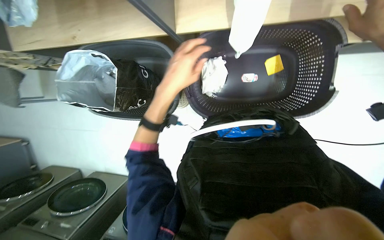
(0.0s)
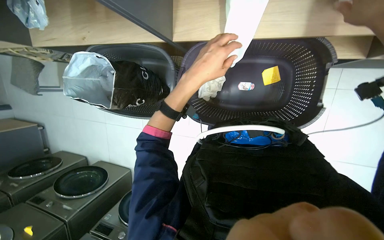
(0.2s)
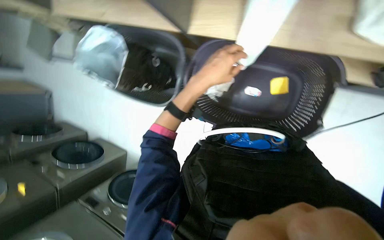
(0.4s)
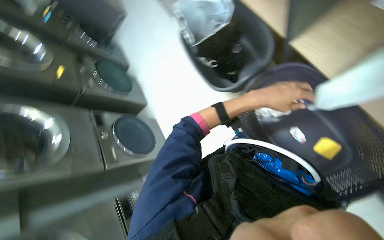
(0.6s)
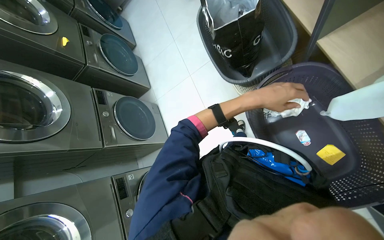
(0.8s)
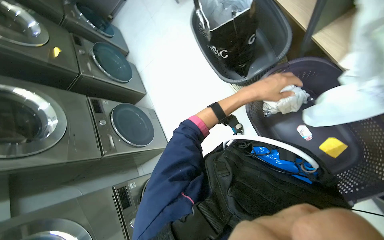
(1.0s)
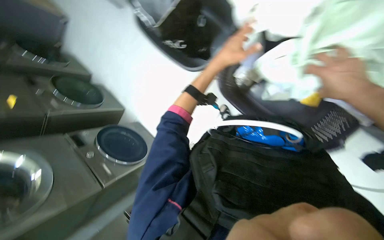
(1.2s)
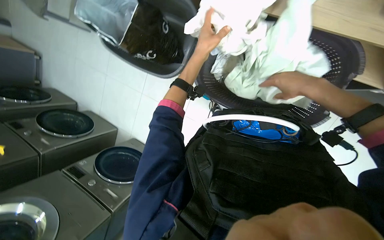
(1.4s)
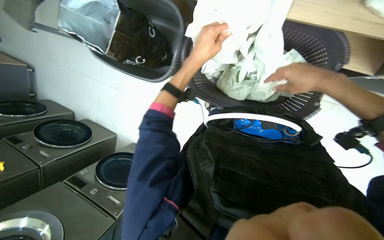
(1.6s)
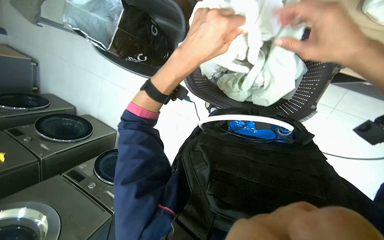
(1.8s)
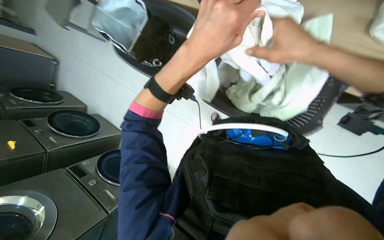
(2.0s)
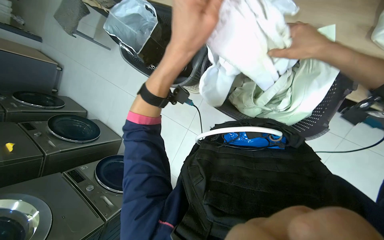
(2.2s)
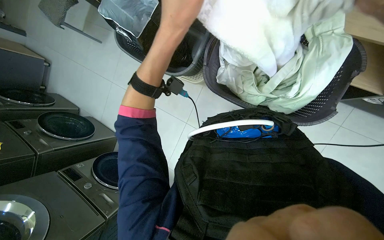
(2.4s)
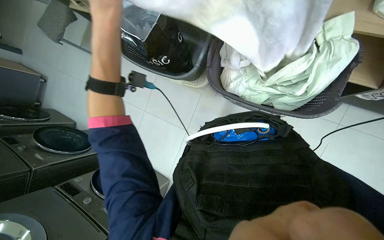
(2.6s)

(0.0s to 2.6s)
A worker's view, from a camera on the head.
Job: managing laundry.
The whole recording: Sorting and placing clothes into baskets. The worker sorts and places clothes from one basket into another.
1.2s - 2.6s: The left hand moves to the left and nearer to the camera, some 30 cm.

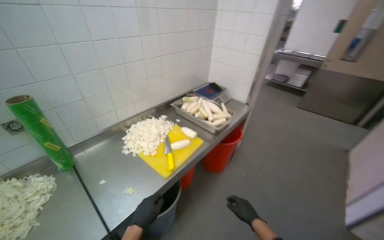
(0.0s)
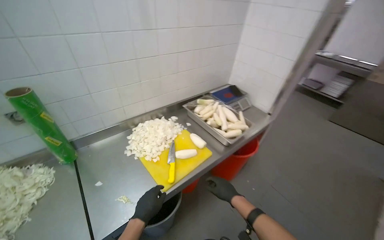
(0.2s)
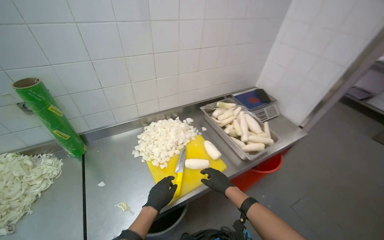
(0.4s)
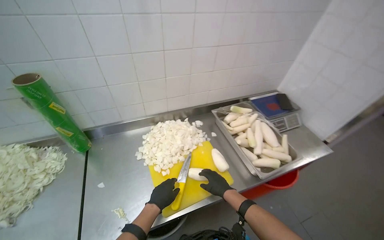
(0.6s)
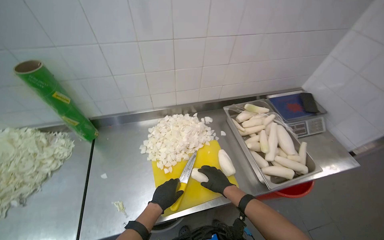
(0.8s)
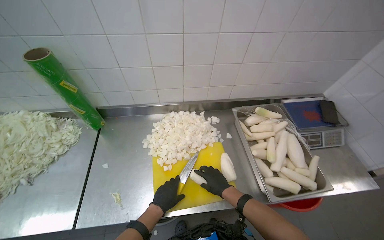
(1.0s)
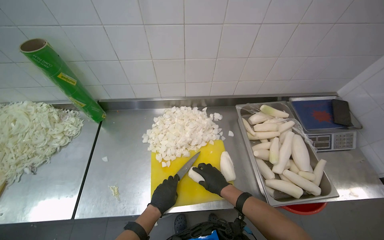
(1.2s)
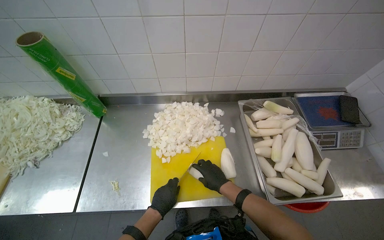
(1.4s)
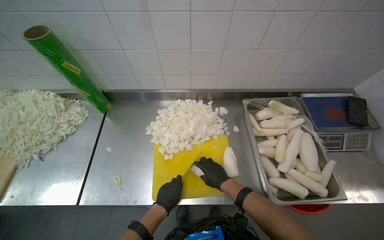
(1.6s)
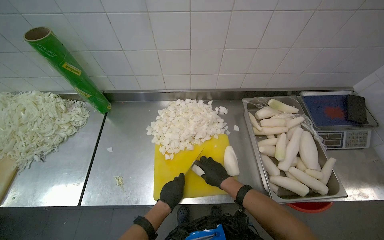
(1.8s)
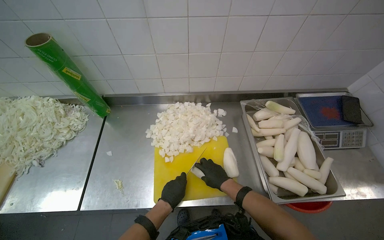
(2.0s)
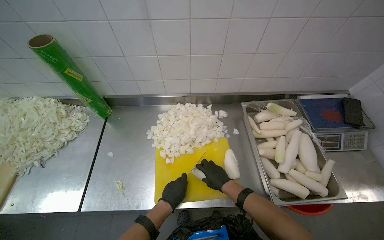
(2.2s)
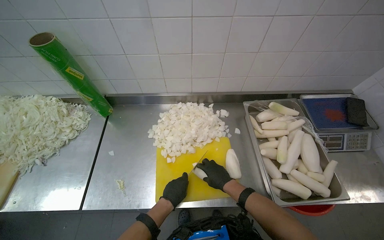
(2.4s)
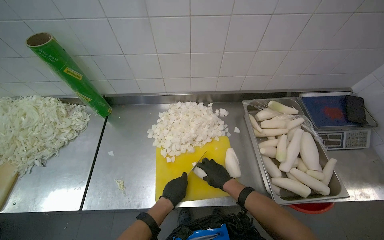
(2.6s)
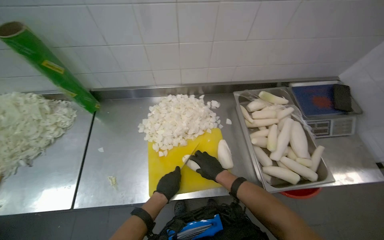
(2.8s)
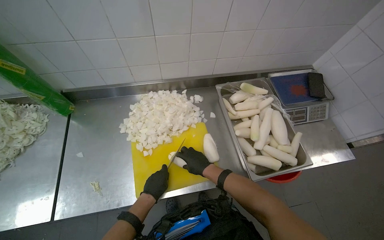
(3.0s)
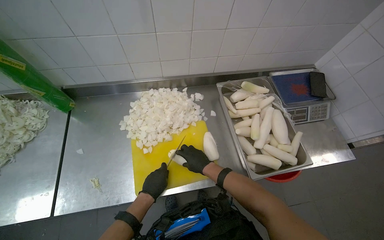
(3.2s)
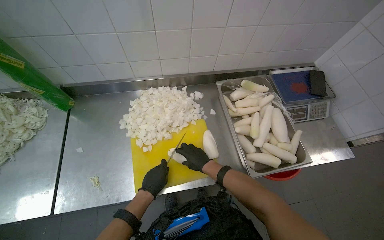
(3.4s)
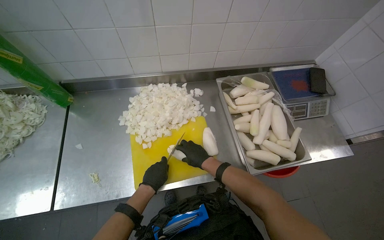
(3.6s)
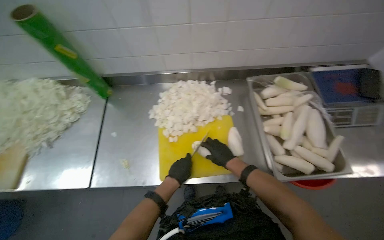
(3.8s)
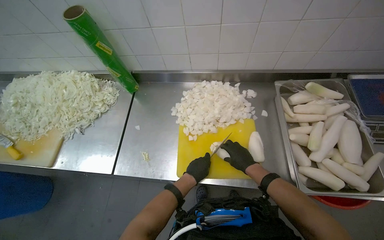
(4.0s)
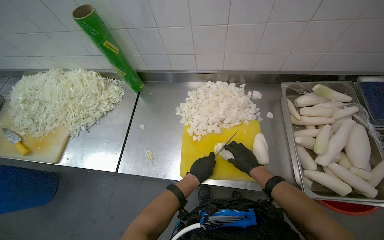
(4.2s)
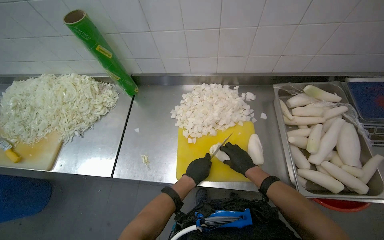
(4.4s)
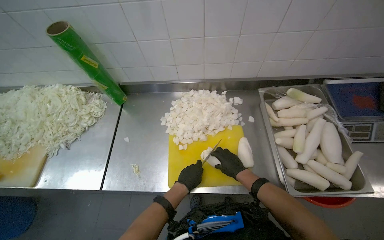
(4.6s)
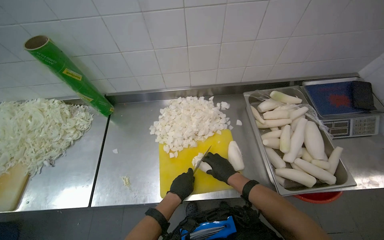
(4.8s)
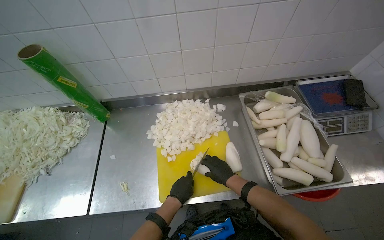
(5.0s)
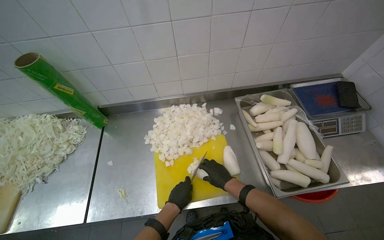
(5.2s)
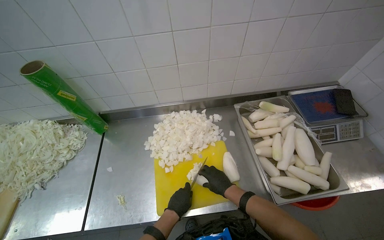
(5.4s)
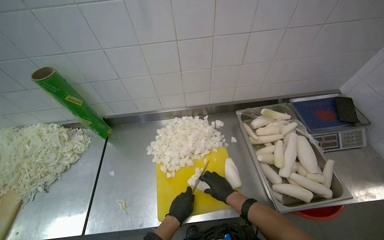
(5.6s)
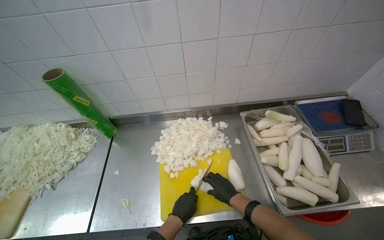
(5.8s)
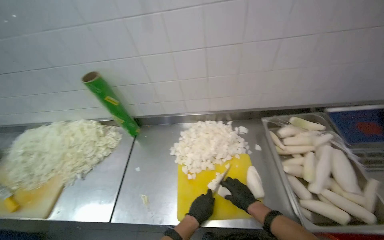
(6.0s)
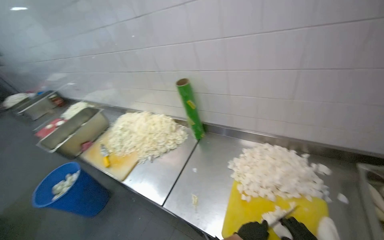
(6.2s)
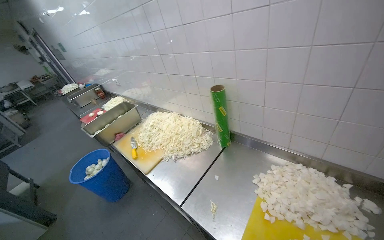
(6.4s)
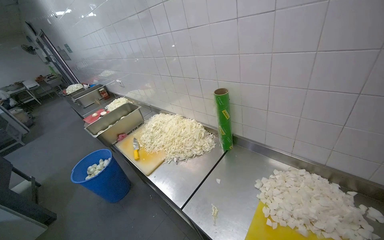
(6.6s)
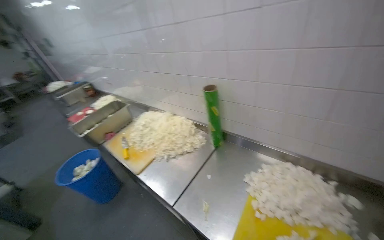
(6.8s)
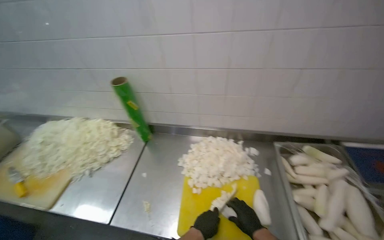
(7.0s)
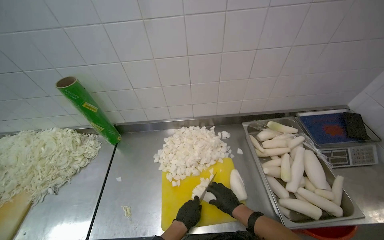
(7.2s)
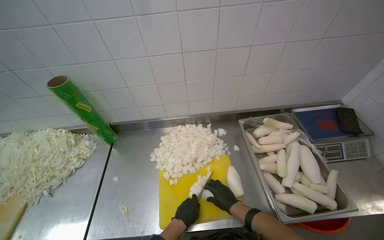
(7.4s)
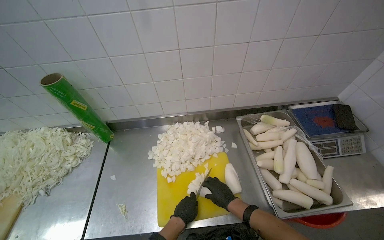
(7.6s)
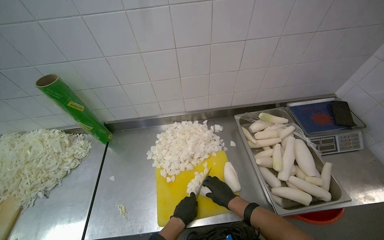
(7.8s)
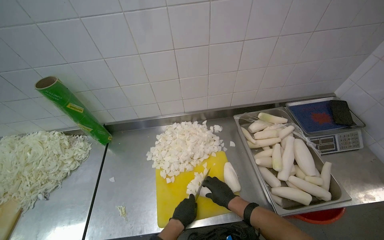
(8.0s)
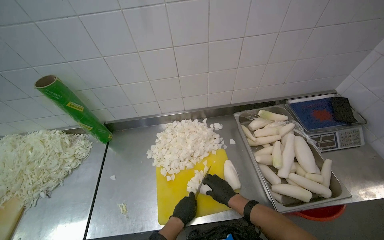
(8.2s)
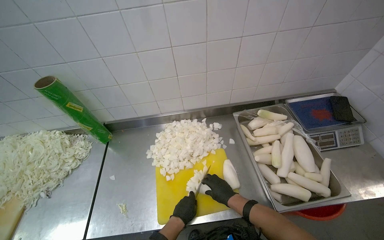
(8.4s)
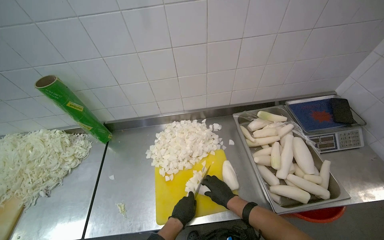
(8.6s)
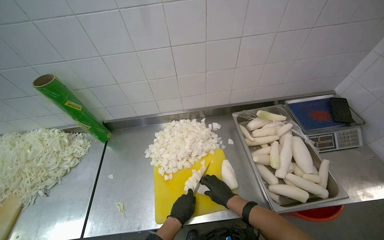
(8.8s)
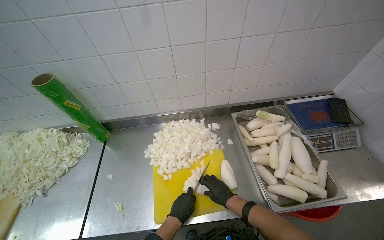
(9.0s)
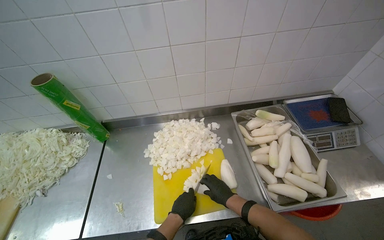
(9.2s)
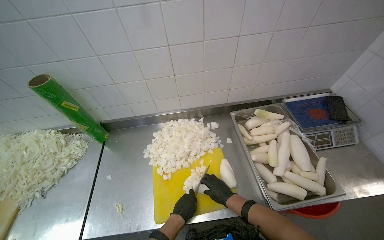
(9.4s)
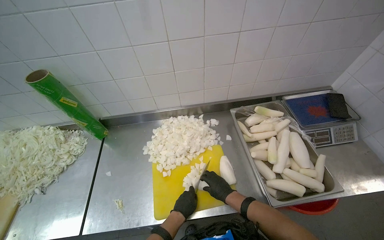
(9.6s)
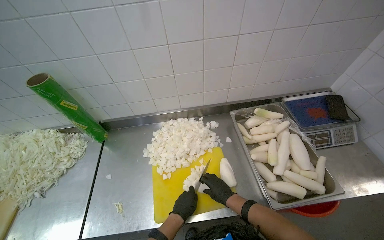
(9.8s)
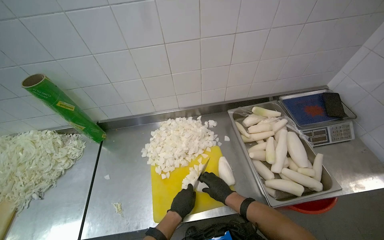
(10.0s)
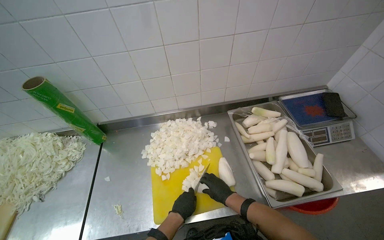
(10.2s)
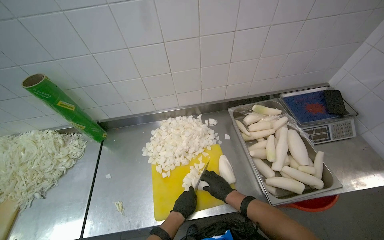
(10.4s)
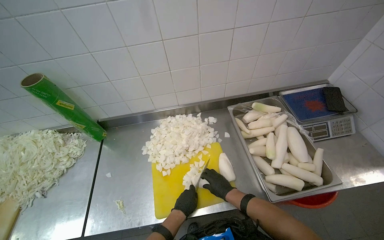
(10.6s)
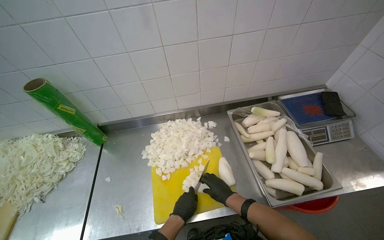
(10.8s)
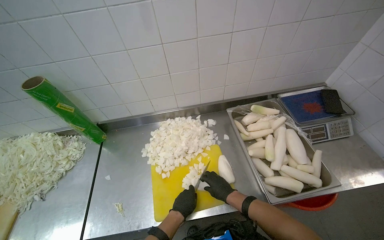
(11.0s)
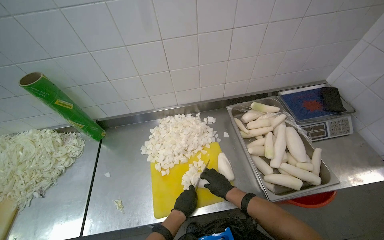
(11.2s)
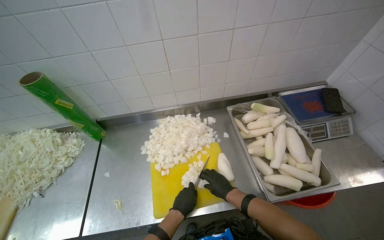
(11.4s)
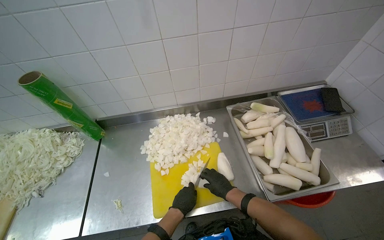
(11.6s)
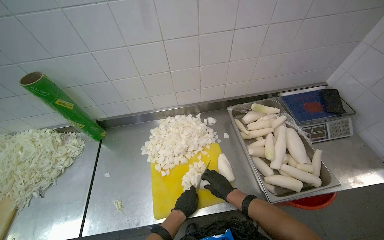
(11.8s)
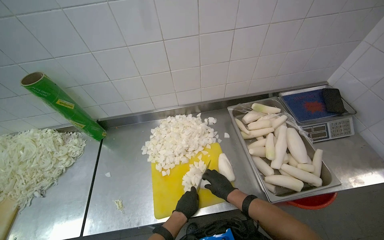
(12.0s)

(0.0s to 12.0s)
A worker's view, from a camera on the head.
Job: preparing food.
The whole recording: Chopping white vegetables. Chops white vegetables into small pieces on a yellow cutting board.
0.0s - 1.6s: The camera is carried approximately 60 cm. The wearer's head swings approximately 50 degrees to the left. The view tilts about 20 degrees downward.
1.6s - 3.0s: The hands stay close to where they were, moving slightly.
3.0s - 4.4s: The head turns to the left by approximately 20 degrees.
4.4s - 6.0s: The camera pitches upward, by some 15 degrees.
7.6s - 12.0s: The hands work in one place, with small movements.

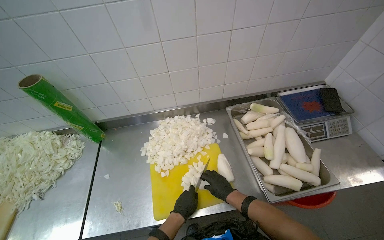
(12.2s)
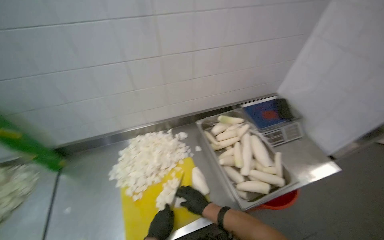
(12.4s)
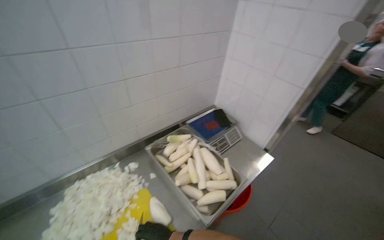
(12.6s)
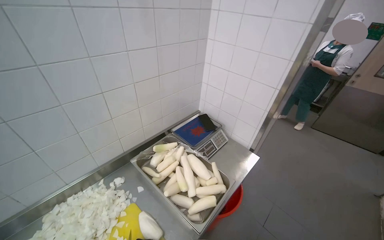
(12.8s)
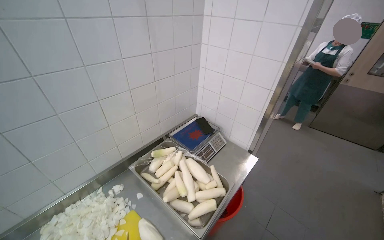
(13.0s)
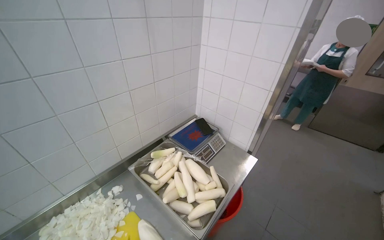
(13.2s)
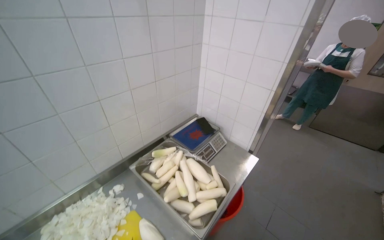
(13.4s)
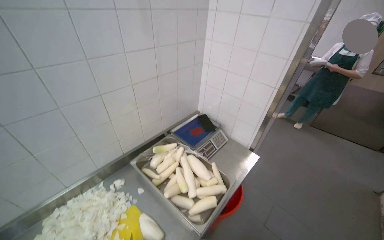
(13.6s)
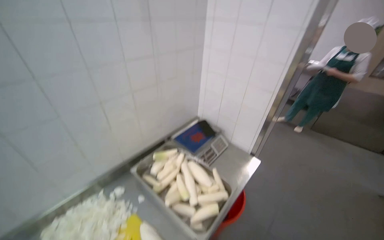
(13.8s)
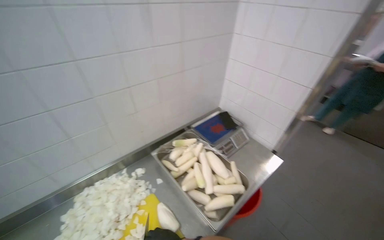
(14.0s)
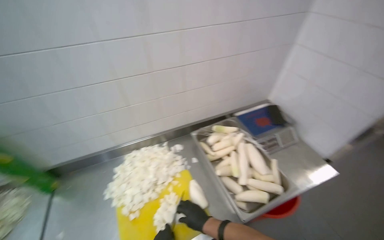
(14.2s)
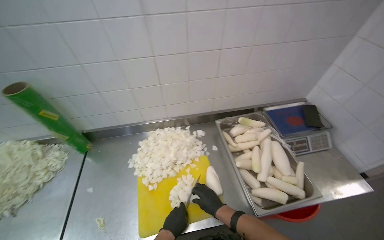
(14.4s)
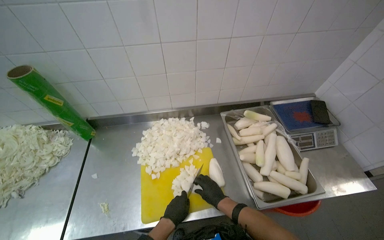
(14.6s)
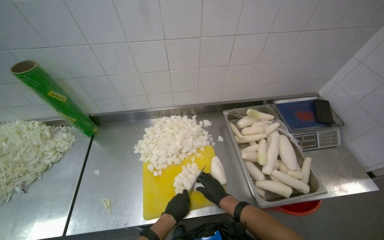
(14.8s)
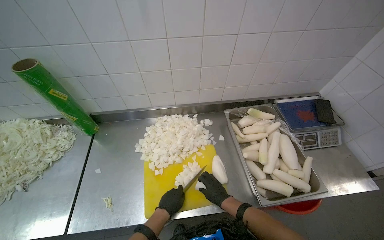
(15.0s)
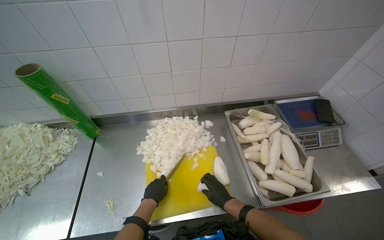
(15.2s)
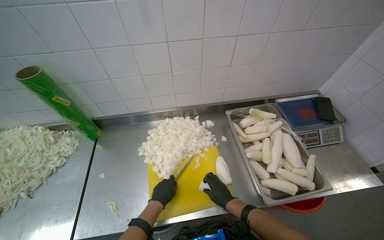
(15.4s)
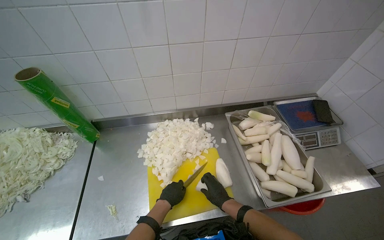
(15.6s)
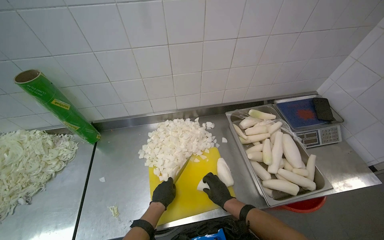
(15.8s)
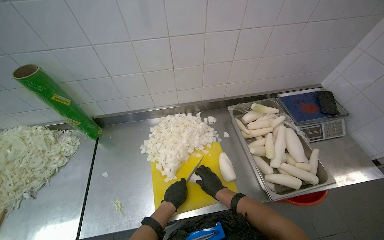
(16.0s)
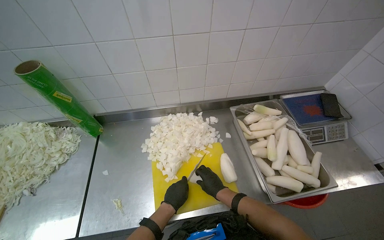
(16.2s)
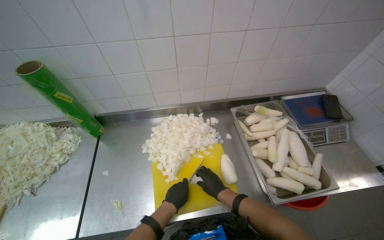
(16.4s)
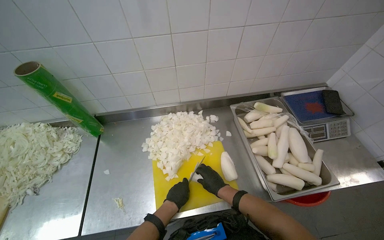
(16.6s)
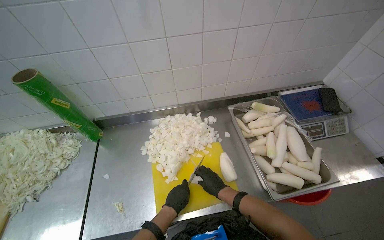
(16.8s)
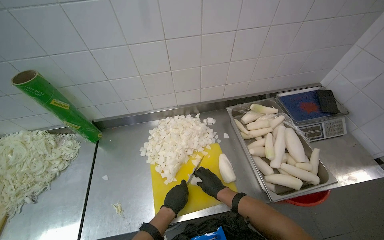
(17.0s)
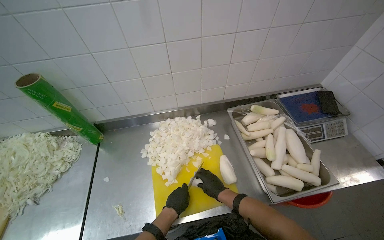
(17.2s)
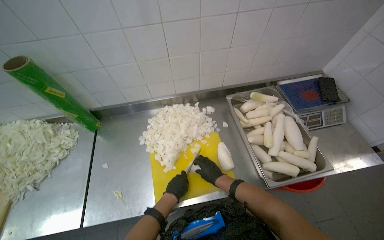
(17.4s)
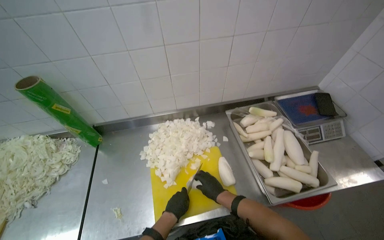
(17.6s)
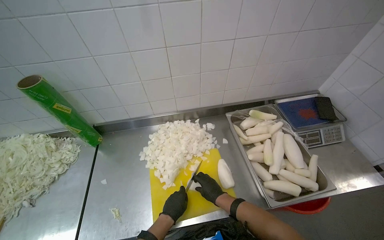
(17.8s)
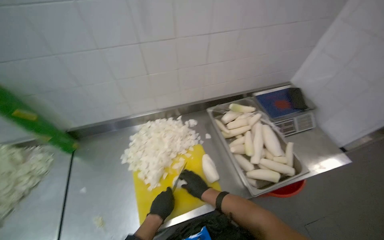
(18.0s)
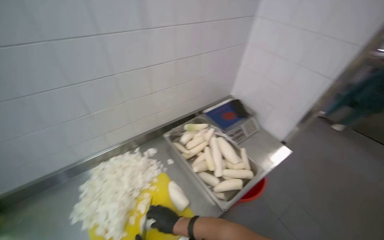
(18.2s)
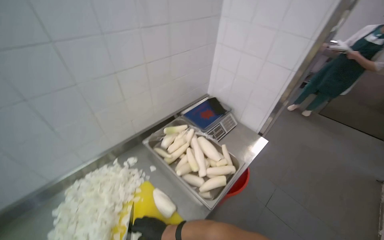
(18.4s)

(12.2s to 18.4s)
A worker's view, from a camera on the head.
Job: preparing food.
The whole recording: Chopping white vegetables. Chops white vegetables into small pieces on a yellow cutting board.
12.2s - 13.8s: The wearer looks approximately 40 degrees further to the right. The view tilts roughly 15 degrees upward.
13.8s - 15.4s: The wearer's head swings some 40 degrees to the left. The camera pitches downward, by about 15 degrees.
15.4s - 16.8s: The hands are busy where they are.
16.8s - 18.4s: The wearer looks approximately 35 degrees further to the right.
